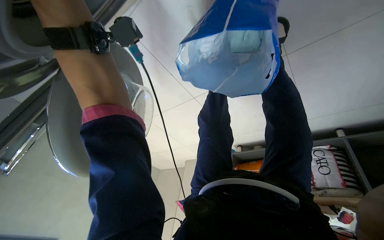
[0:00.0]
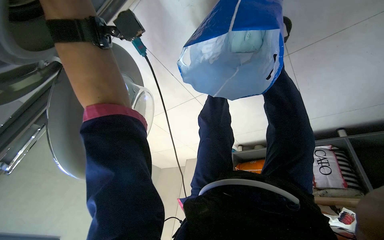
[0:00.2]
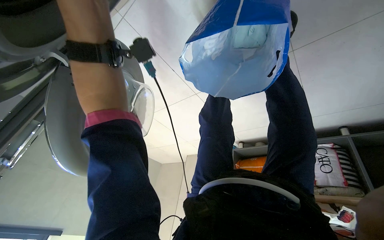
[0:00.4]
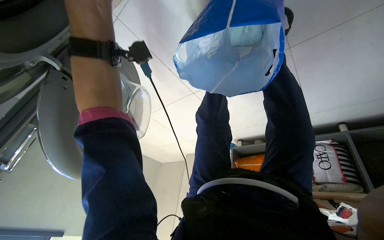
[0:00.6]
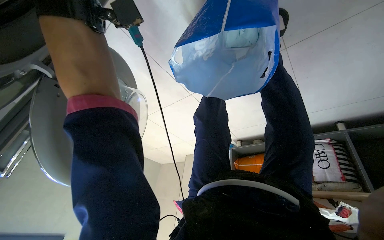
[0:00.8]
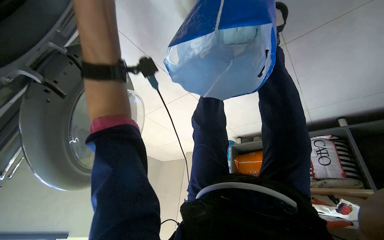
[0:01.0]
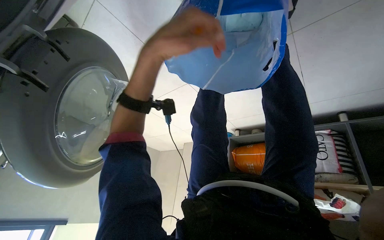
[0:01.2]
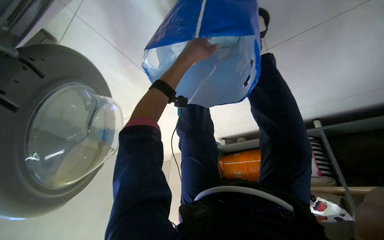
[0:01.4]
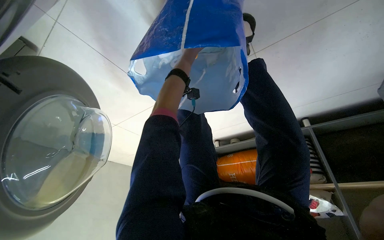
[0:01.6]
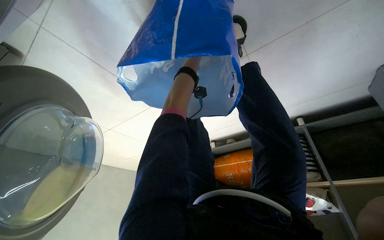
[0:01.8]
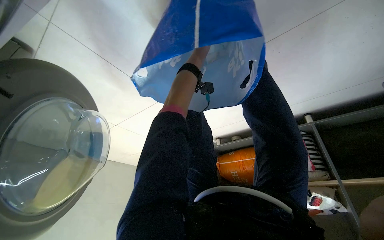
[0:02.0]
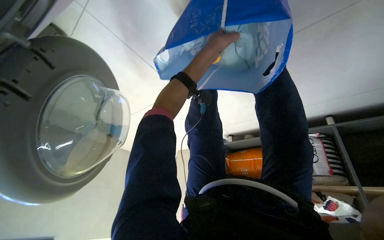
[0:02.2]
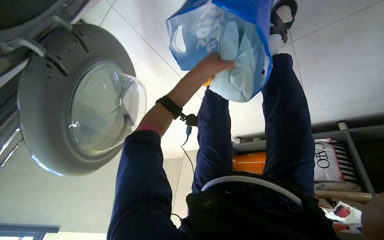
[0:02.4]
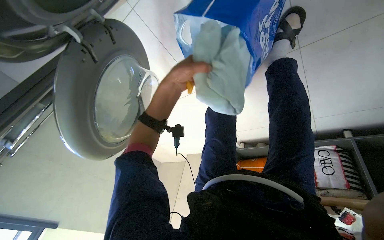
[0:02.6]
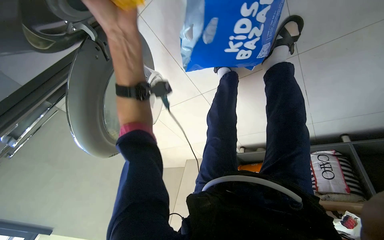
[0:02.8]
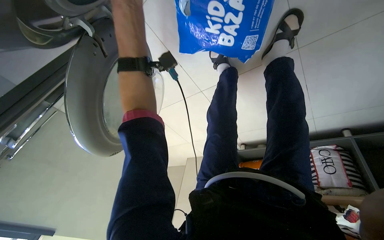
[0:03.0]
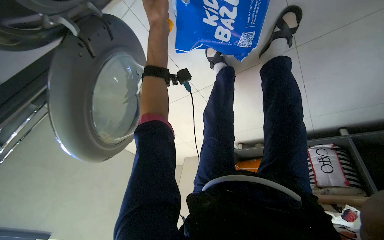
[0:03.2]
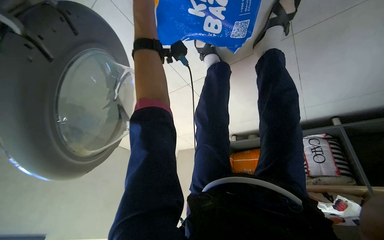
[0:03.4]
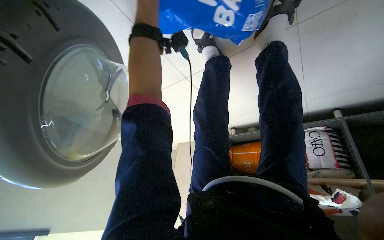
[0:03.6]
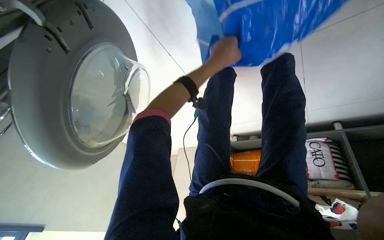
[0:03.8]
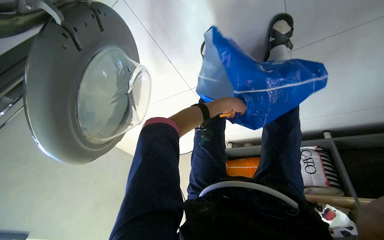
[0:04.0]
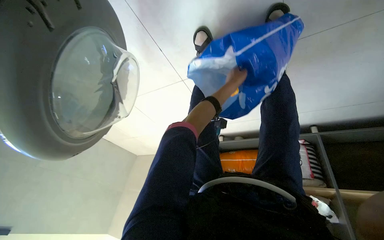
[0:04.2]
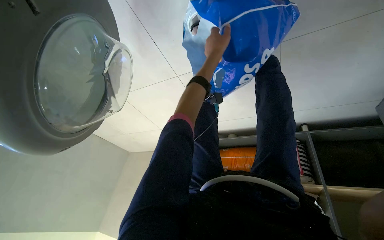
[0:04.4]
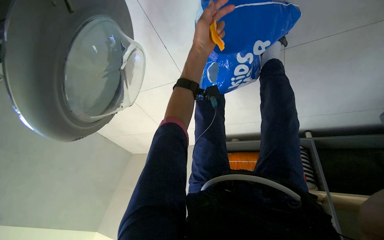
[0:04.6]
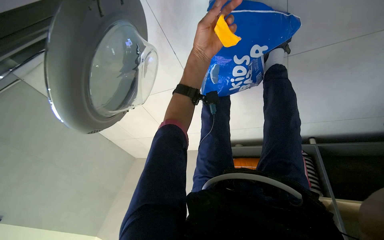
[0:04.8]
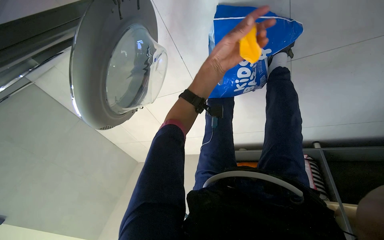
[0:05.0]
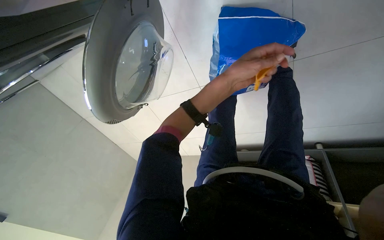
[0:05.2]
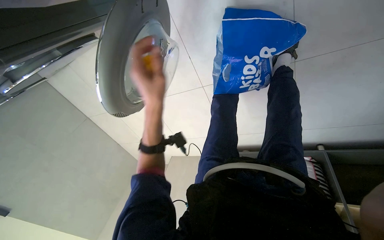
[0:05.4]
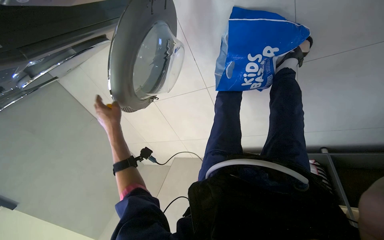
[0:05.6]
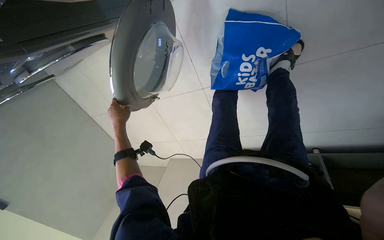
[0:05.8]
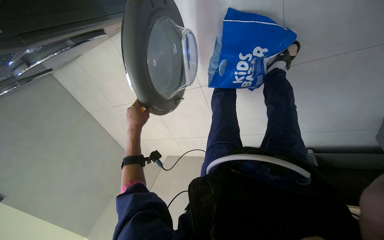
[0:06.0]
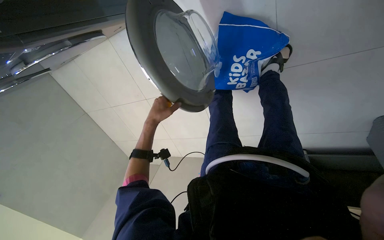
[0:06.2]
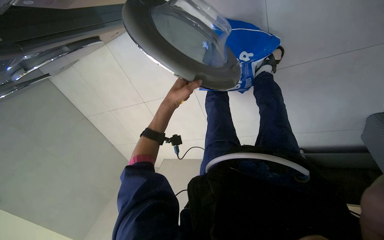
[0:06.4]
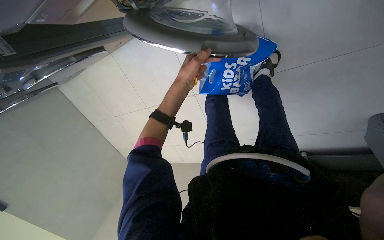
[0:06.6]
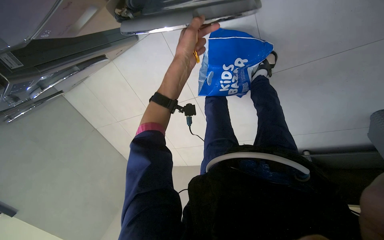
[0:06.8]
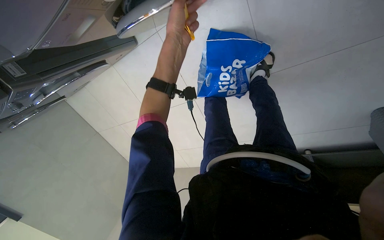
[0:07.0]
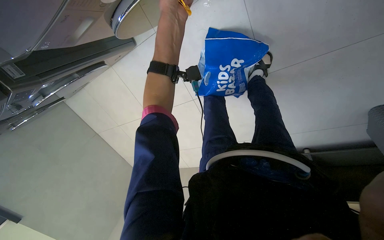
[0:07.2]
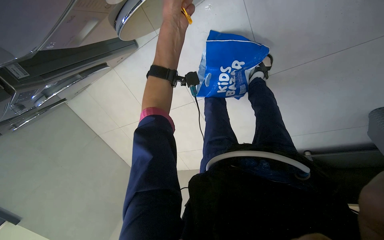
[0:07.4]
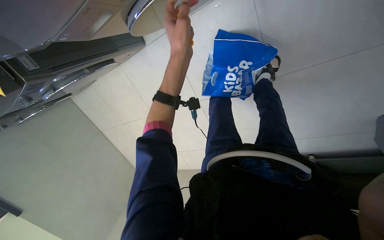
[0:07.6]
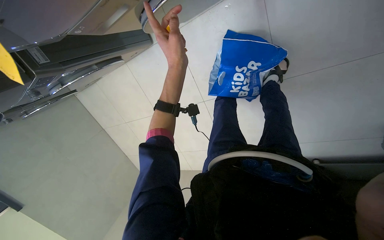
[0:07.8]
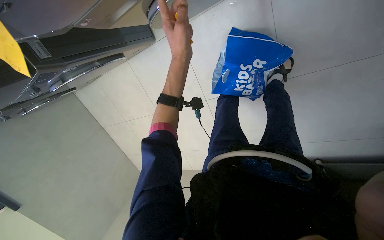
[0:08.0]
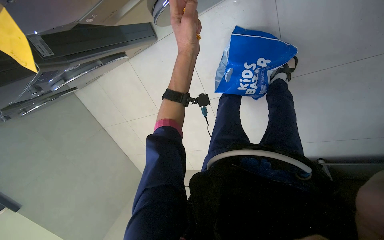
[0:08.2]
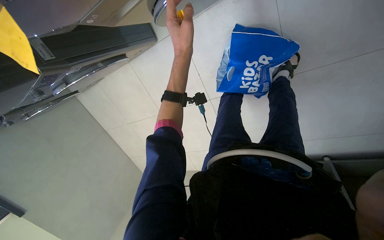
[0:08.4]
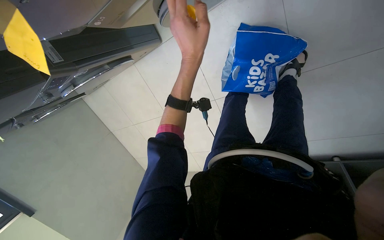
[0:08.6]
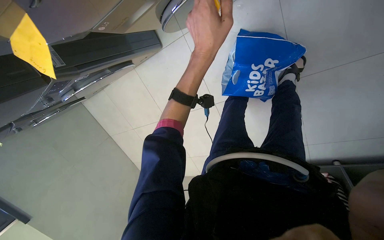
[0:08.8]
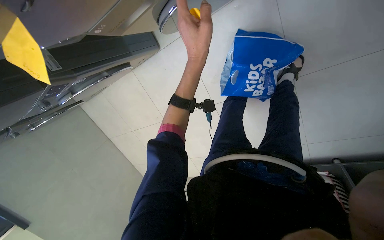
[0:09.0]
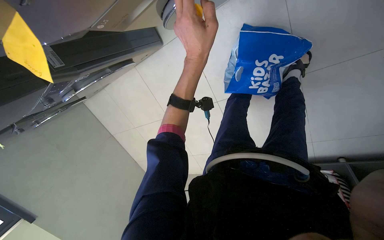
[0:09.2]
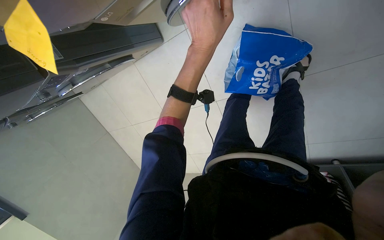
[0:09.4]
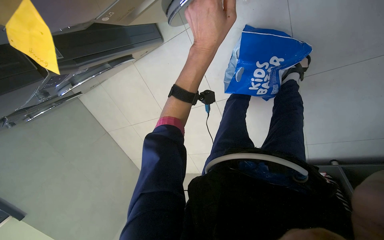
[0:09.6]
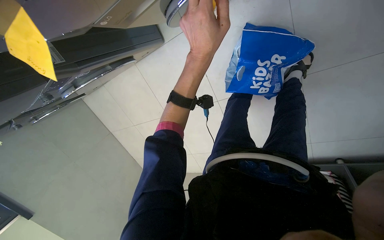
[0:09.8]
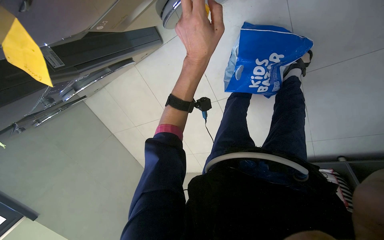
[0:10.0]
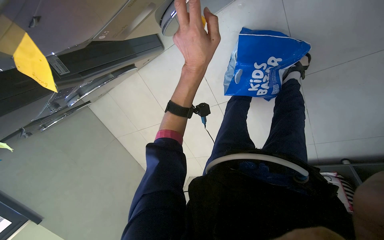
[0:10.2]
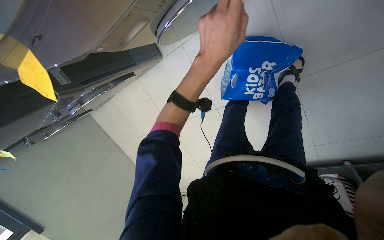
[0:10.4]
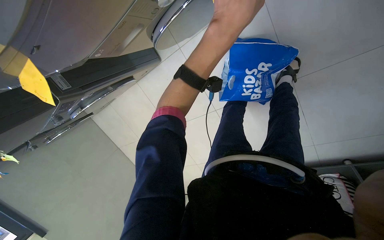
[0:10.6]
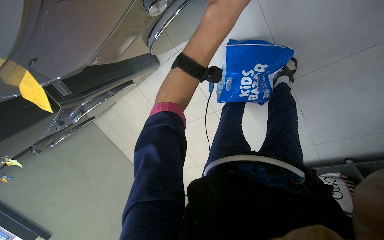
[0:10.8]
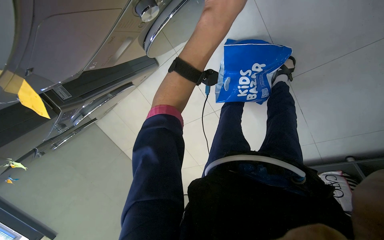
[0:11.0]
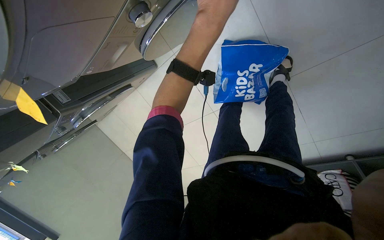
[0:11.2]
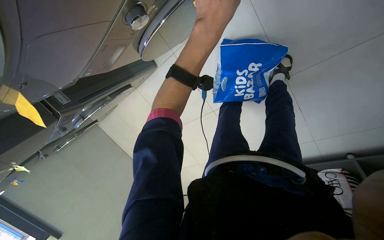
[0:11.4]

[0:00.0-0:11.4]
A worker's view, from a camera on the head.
Job: managing laundry.
The whole recording: Loading and starting washing machine. The worker loads clothes into the washing machine and starts the cycle.
7.2 to 8.6 s: The left hand shifts some 15 cm down the picture.
10.0 to 11.4 s: The left hand goes some 10 cm up the picture.

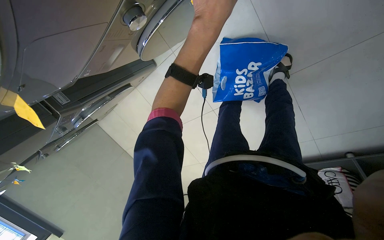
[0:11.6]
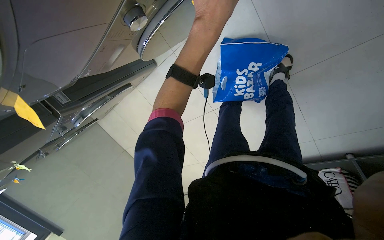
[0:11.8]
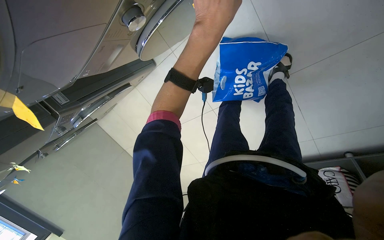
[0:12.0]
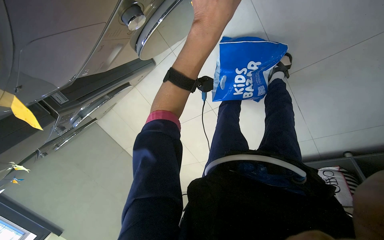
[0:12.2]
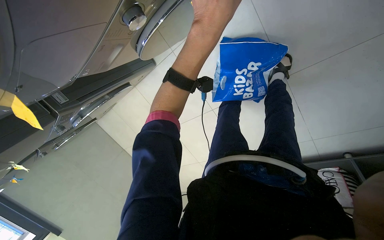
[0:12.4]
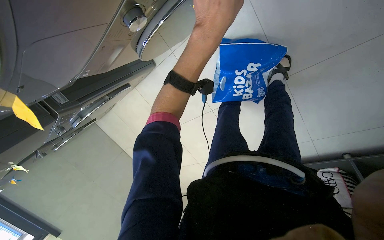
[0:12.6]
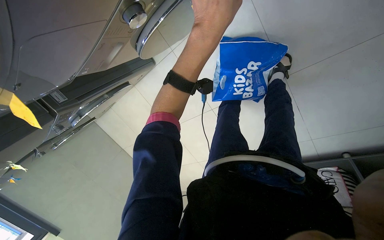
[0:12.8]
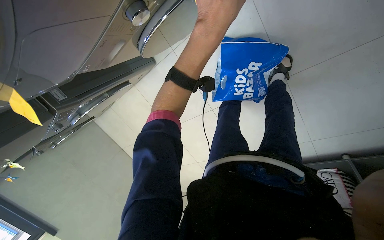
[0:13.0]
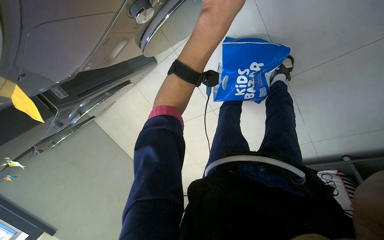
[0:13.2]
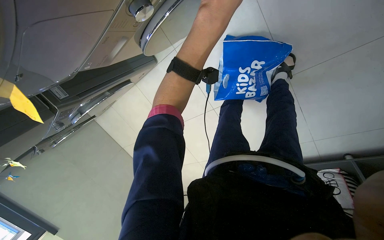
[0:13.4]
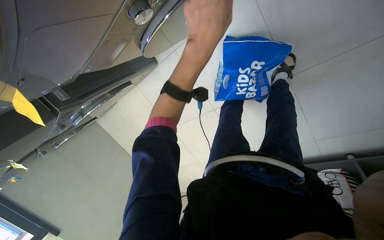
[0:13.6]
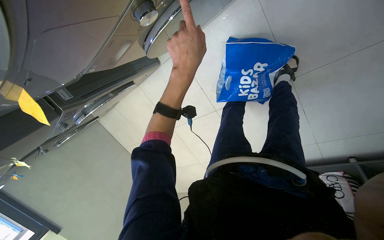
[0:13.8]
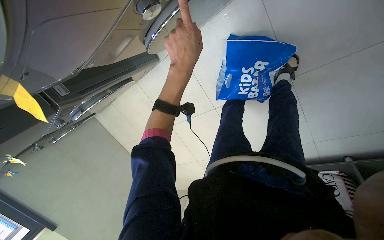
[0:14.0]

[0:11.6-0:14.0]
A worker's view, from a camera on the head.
Job: managing laundry.
The whole recording: Loading and starting washing machine. The worker loads clothes into the washing machine and starts the cycle.
12.8 to 14.0 s: The left hand shifts approximately 15 cm farther from the camera and to the left.

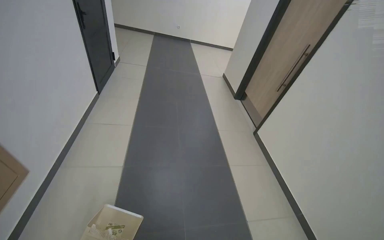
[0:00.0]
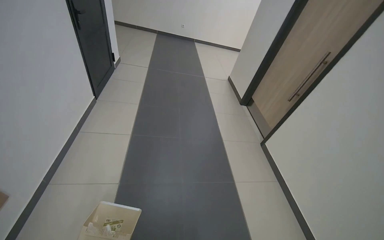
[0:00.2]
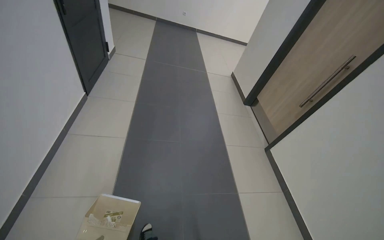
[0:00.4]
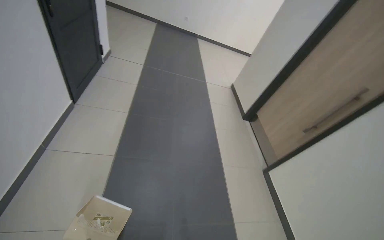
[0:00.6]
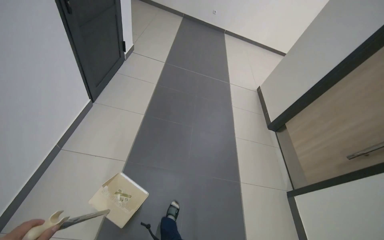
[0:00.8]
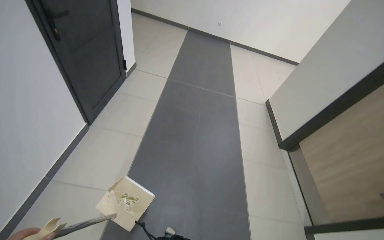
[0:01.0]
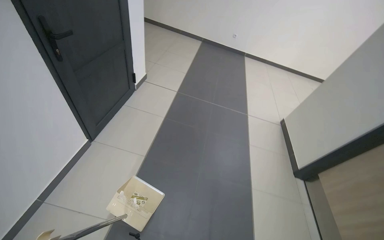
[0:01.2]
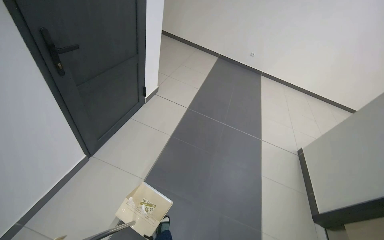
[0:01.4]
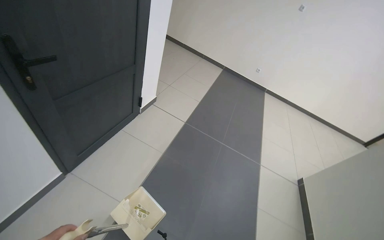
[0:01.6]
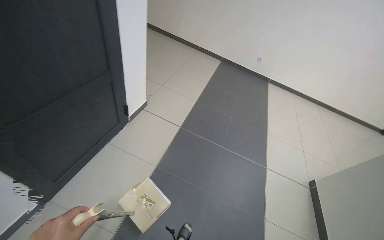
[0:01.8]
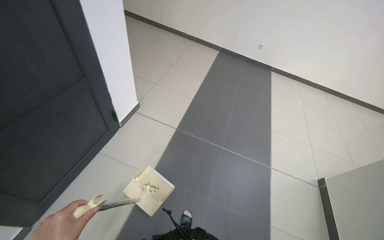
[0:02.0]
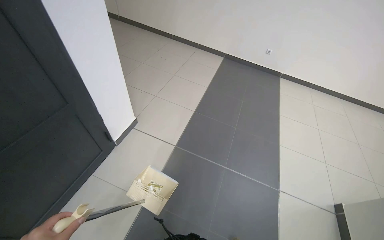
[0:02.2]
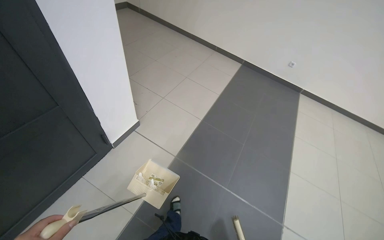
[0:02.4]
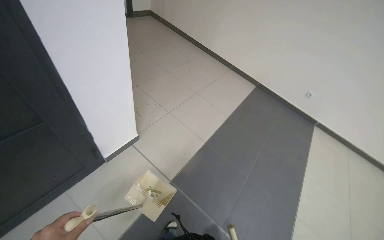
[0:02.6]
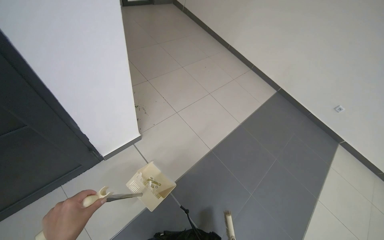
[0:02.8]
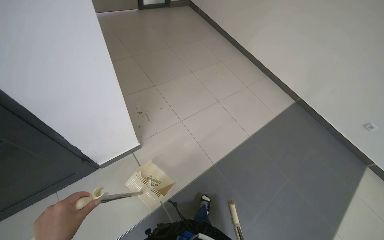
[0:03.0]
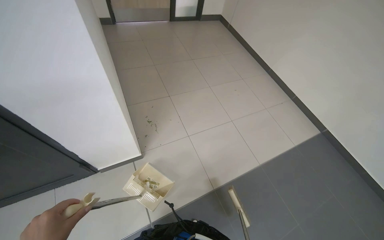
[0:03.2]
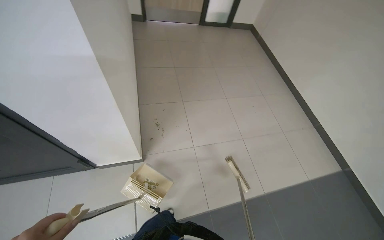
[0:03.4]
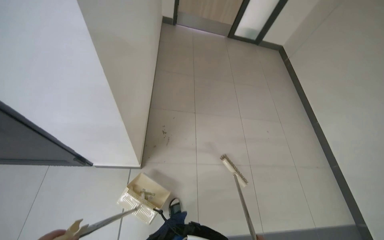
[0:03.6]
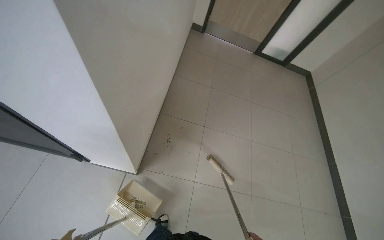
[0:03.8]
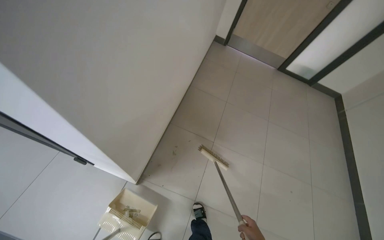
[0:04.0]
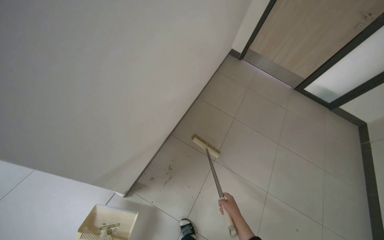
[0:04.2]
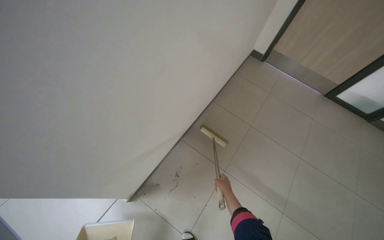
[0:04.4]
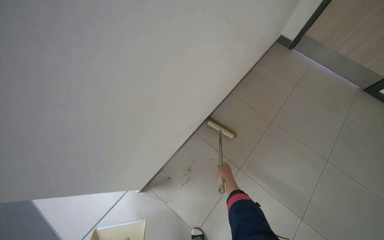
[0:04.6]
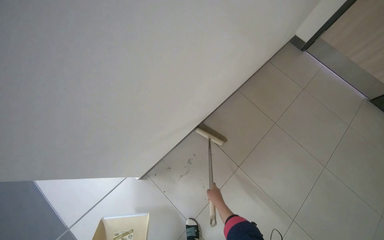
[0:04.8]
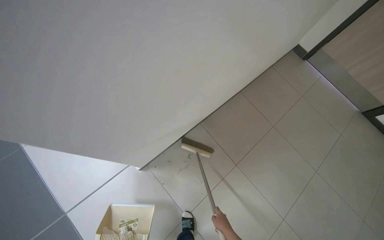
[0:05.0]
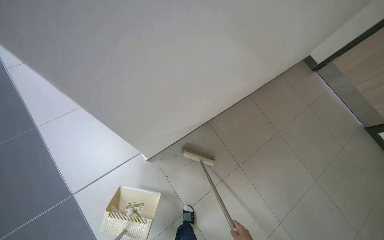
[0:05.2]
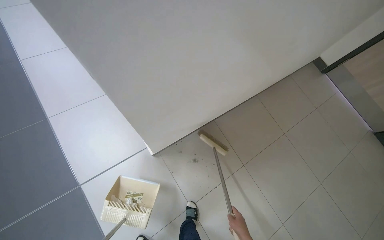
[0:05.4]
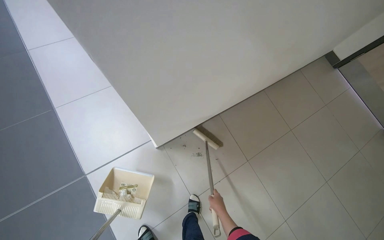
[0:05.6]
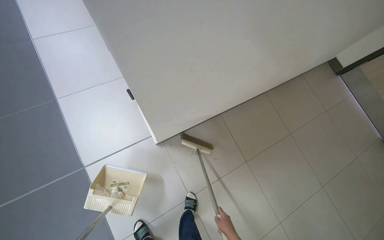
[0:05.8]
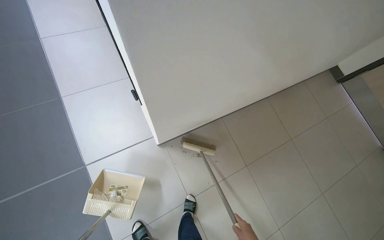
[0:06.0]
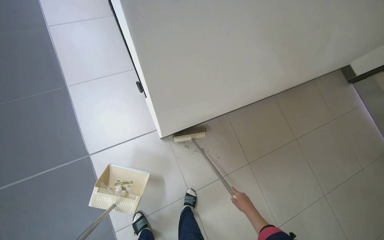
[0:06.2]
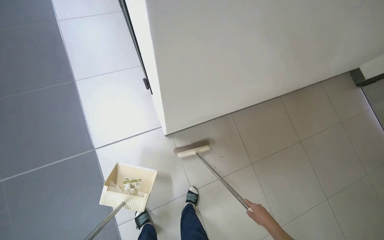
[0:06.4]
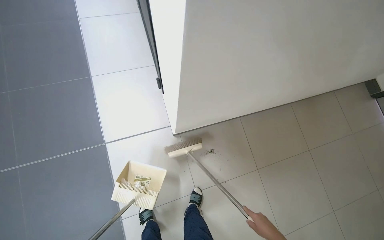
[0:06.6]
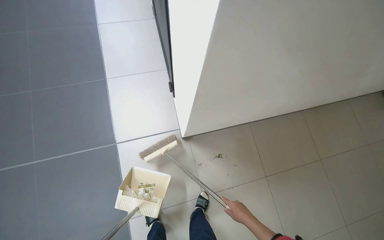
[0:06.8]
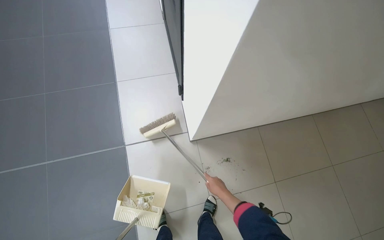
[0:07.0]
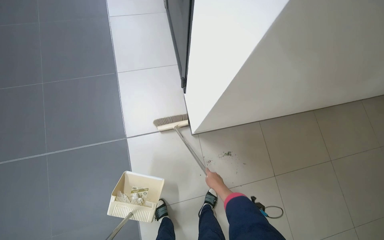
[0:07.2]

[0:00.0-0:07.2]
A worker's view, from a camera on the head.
Job: sweeping floor.
The whole recording: Sweeping office floor. The worker sweeps the office floor with a broom and dustpan.
0.0 to 1.4 s: The head travels some 1.5 m. The wearer looks about 25 degrees further to the left.
1.4 to 2.8 s: The head travels approximately 1.5 m. The wearer looks about 25 degrees further to the left.
2.8 to 4.4 s: The camera travels about 1 m. The wearer's head swings about 75 degrees to the left. The view tilts approximately 15 degrees upward.
4.4 to 5.8 s: The scene turns about 25 degrees clockwise in the picture.
5.8 to 7.2 s: The head travels about 50 cm. The wearer looks roughly 15 degrees further downward.
